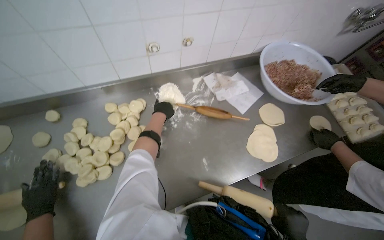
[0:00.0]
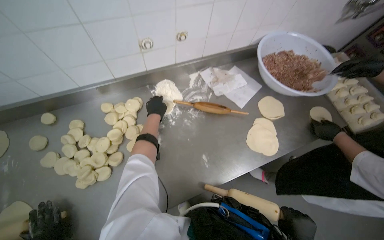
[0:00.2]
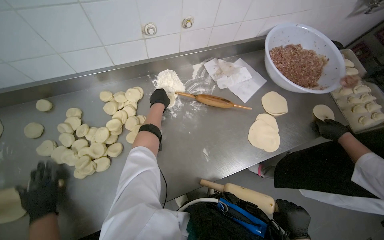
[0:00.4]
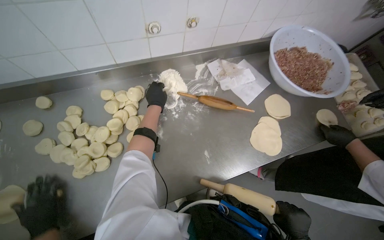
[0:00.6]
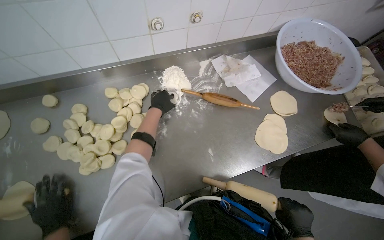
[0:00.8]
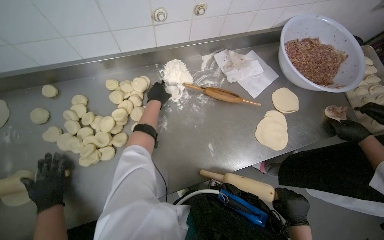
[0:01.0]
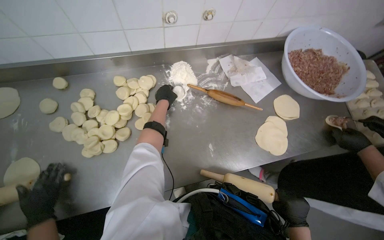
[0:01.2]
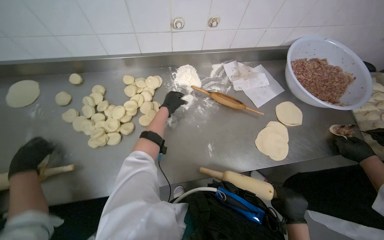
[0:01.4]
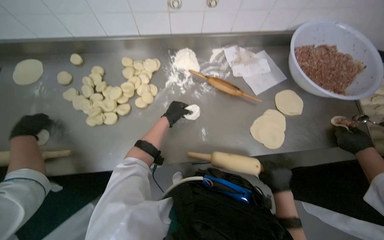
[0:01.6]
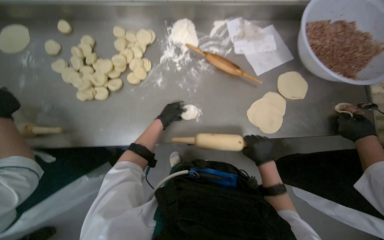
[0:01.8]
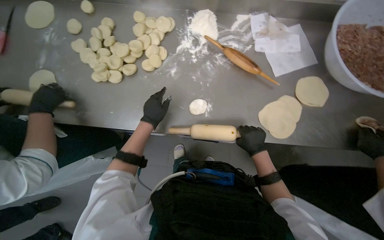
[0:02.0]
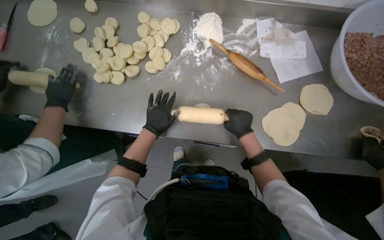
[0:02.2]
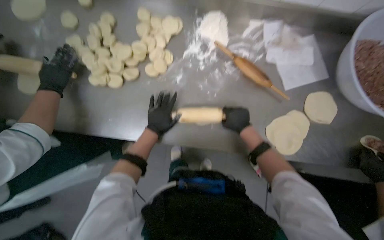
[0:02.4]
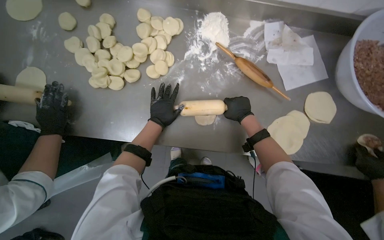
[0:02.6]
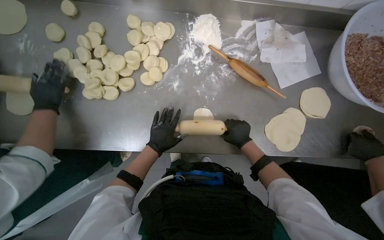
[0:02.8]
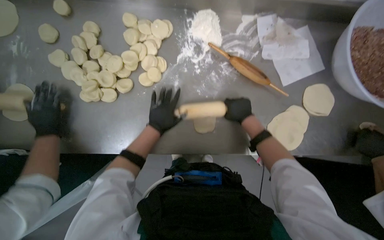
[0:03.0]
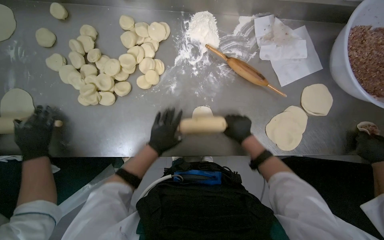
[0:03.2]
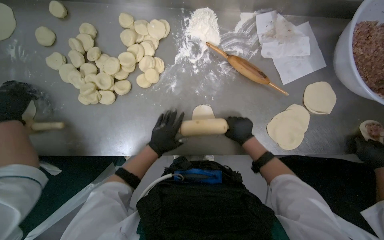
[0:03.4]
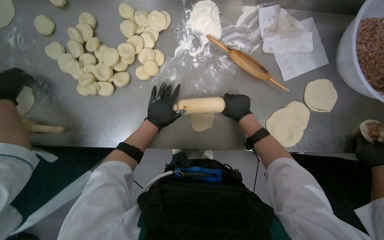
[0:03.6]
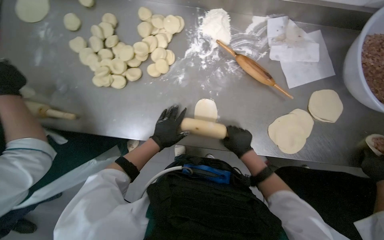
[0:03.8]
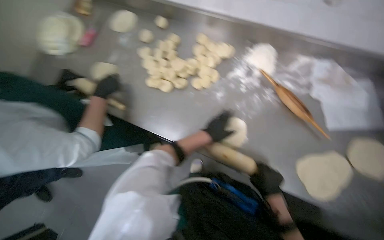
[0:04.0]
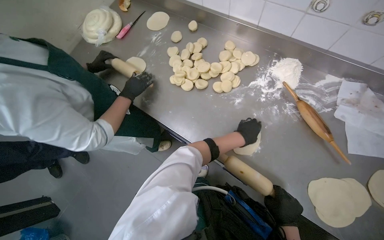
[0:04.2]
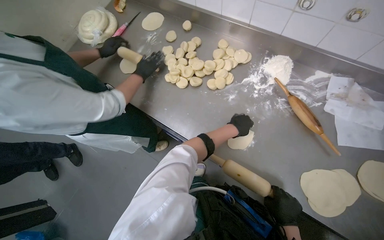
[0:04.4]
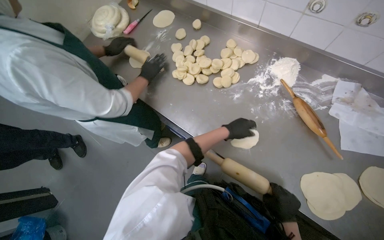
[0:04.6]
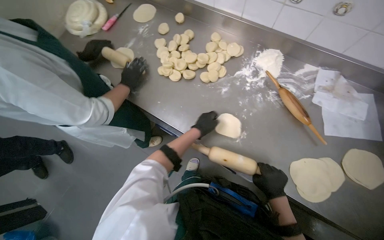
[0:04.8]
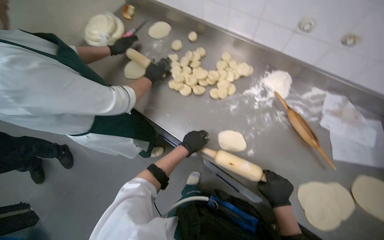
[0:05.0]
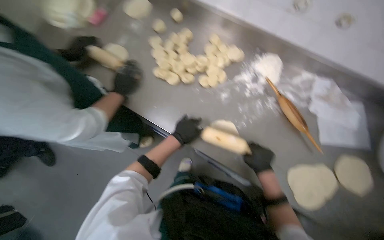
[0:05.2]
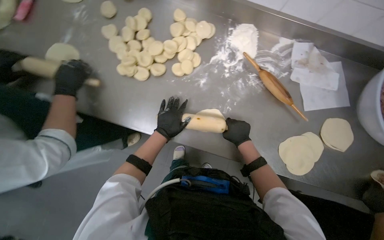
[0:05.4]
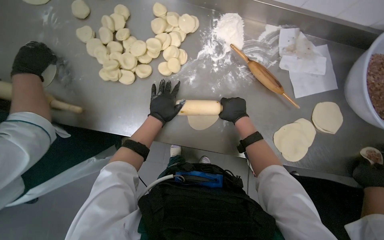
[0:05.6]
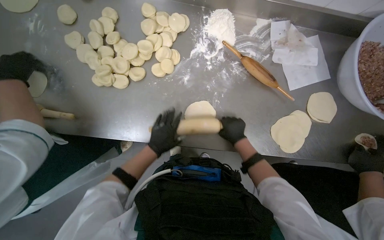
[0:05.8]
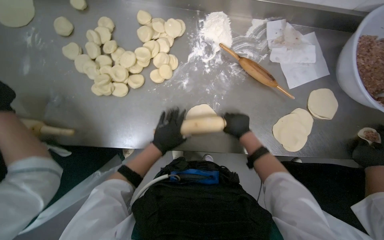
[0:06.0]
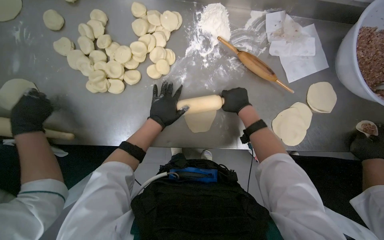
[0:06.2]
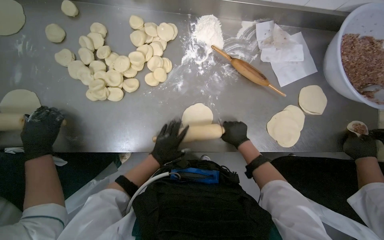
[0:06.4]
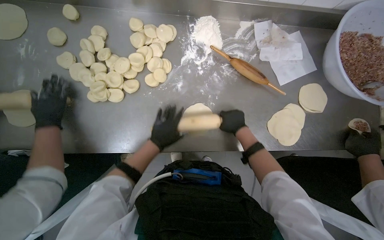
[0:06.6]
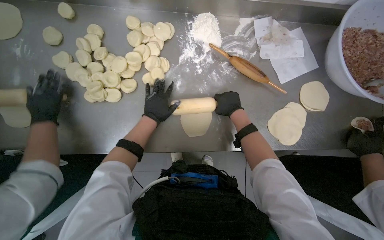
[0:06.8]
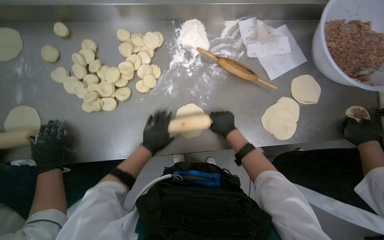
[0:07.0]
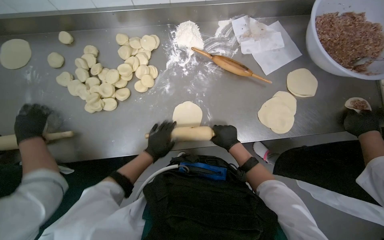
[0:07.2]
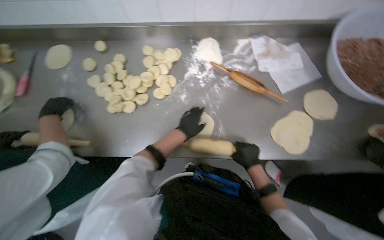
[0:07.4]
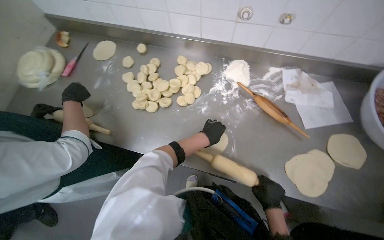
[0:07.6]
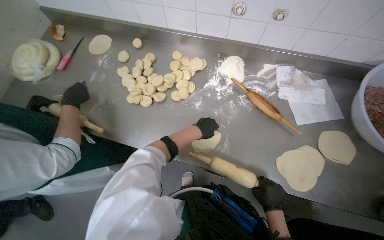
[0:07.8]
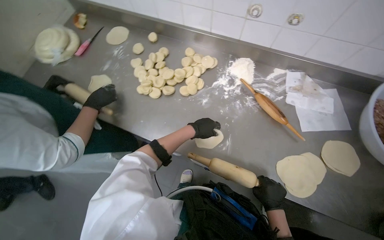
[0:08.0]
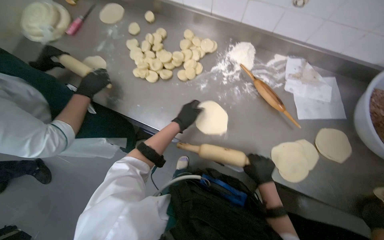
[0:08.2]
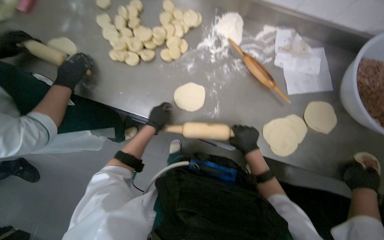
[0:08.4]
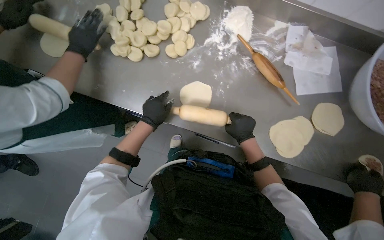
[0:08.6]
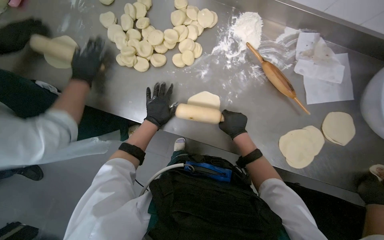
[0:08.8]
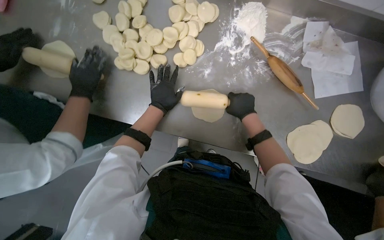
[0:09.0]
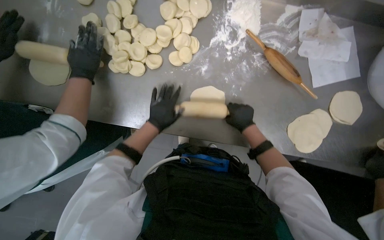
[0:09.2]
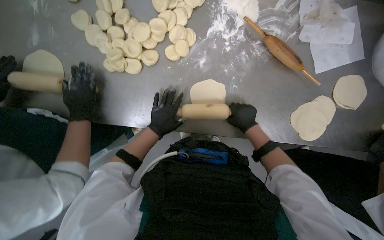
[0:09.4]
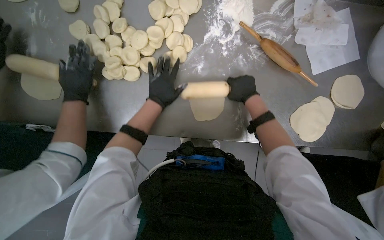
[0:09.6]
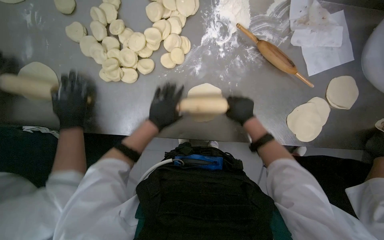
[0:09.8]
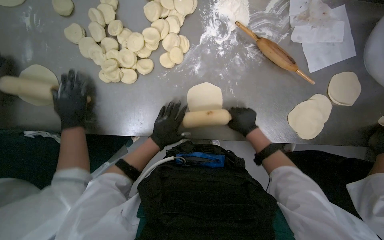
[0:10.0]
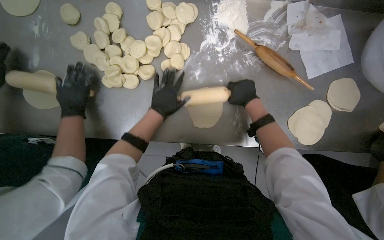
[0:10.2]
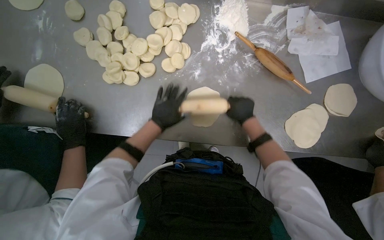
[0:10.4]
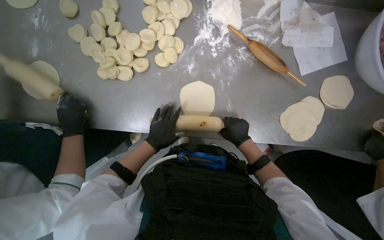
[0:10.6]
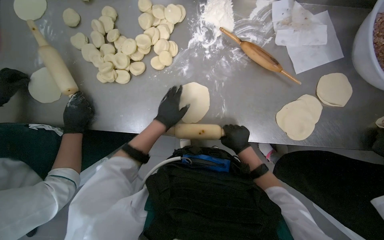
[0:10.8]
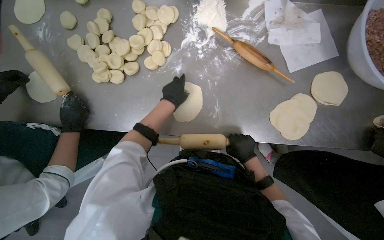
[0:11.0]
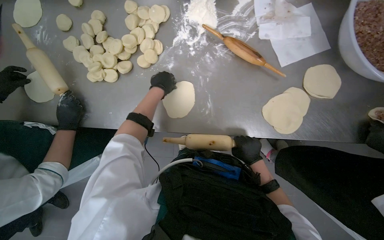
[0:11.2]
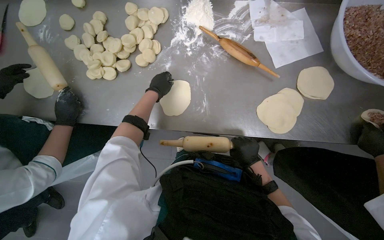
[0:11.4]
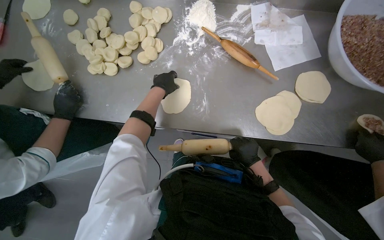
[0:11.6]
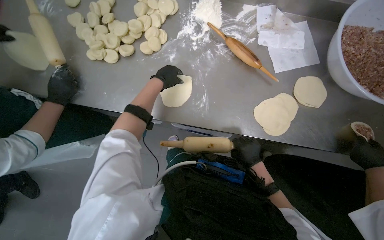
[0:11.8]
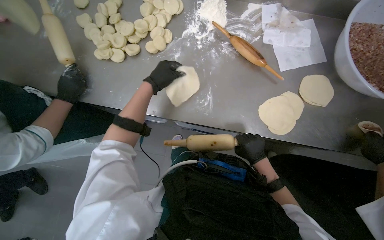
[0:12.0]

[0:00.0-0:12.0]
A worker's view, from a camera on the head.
Job: preparing food.
The whole recording: Rolling dough circles. The worker uses a rolling pin to flatten small dough circles on the metal table.
0:01.6 to 0:03.0: The view tilts about 15 degrees downward. The right hand moves up and down the picture over roughly 25 cm, changing direction 2 times, while the left hand is displaced down the picture by some 10 cm.
0:03.0 to 0:04.4: The wearer looks approximately 35 degrees further to the left. The view tilts about 15 degrees upward.
0:04.4 to 0:06.0: The head rotates some 30 degrees to the right. The view tilts approximately 15 degrees downward.
0:06.0 to 0:07.6: The wearer looks approximately 20 degrees further to the left.
0:07.6 to 0:09.0: The wearer looks some 20 degrees further downward. The right hand goes about 20 cm up the picture. The left hand goes roughly 20 cm to the left.
0:09.0 to 0:10.4: The left hand moves up and down the picture over some 15 cm, changing direction 3 times.
0:10.4 to 0:12.0: The right hand goes some 25 cm down the picture and nearer to the camera.

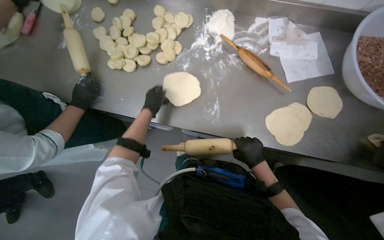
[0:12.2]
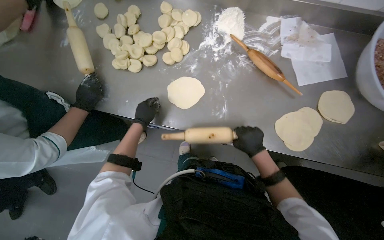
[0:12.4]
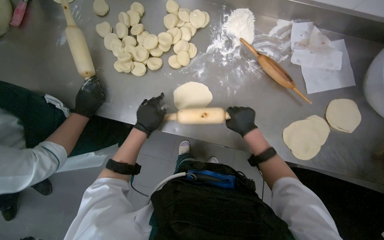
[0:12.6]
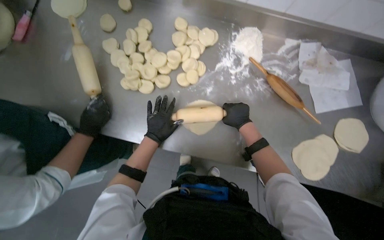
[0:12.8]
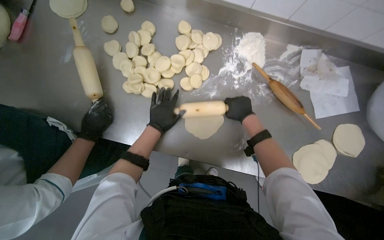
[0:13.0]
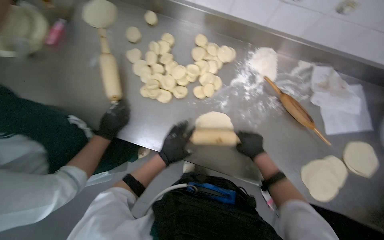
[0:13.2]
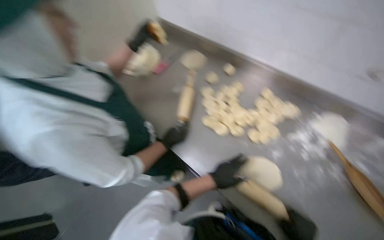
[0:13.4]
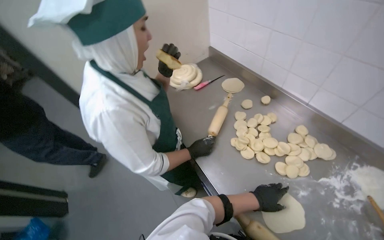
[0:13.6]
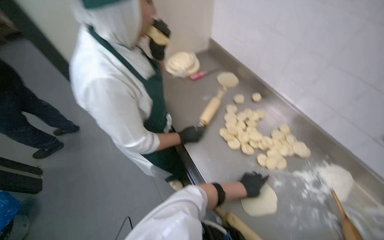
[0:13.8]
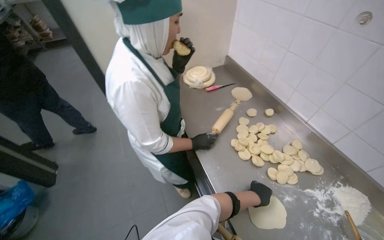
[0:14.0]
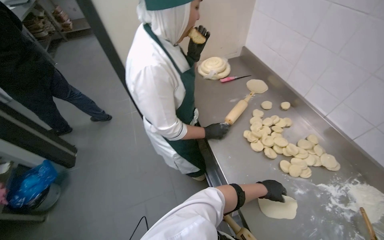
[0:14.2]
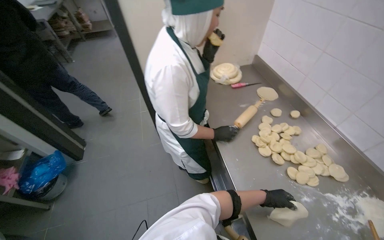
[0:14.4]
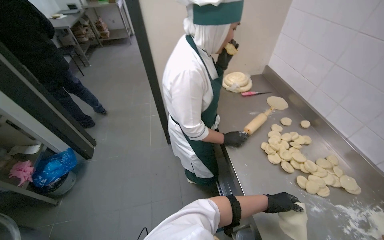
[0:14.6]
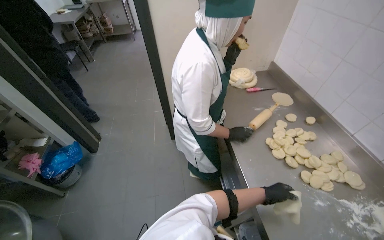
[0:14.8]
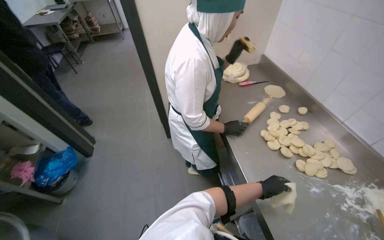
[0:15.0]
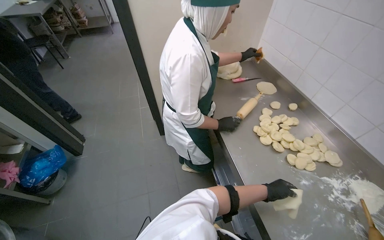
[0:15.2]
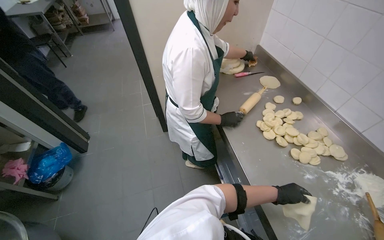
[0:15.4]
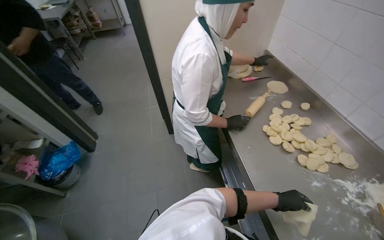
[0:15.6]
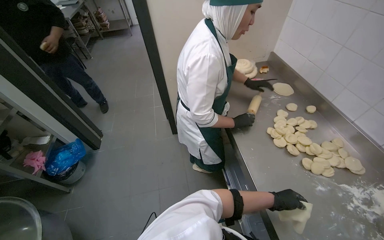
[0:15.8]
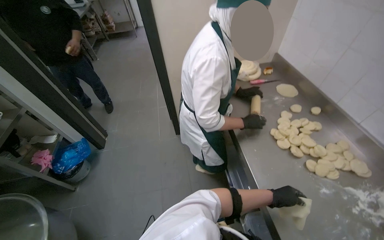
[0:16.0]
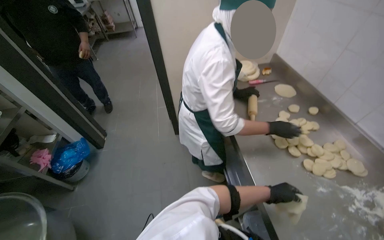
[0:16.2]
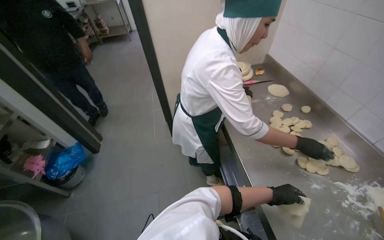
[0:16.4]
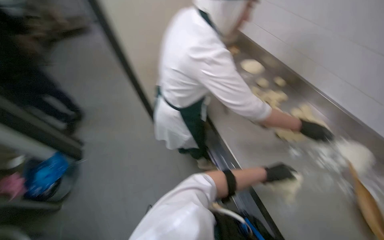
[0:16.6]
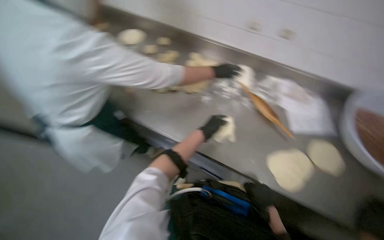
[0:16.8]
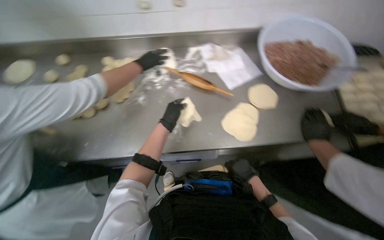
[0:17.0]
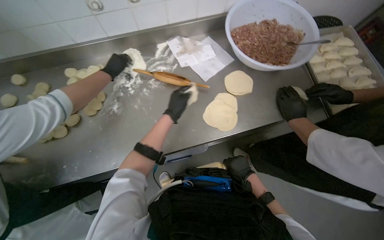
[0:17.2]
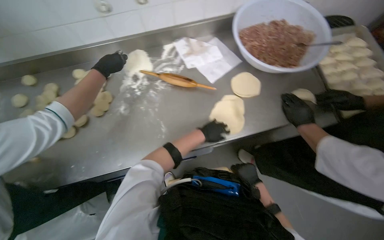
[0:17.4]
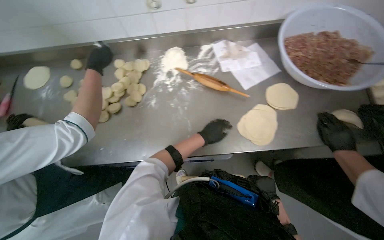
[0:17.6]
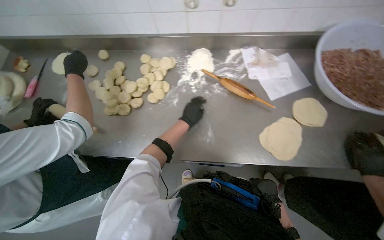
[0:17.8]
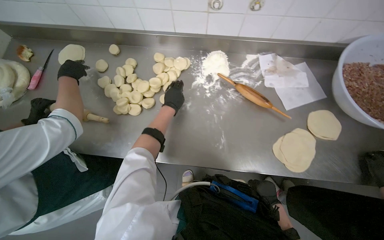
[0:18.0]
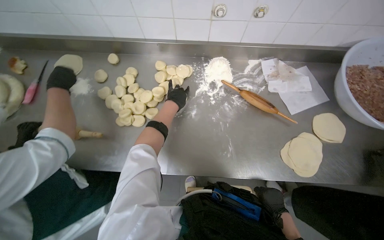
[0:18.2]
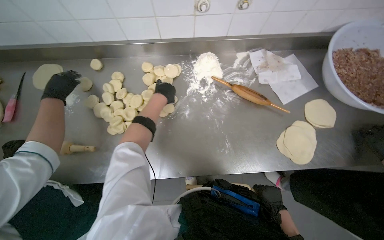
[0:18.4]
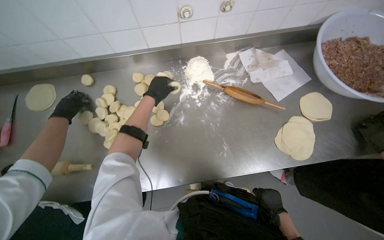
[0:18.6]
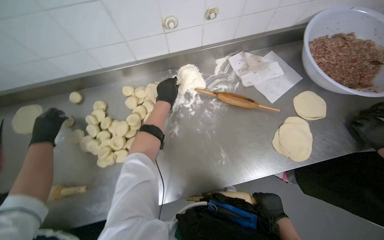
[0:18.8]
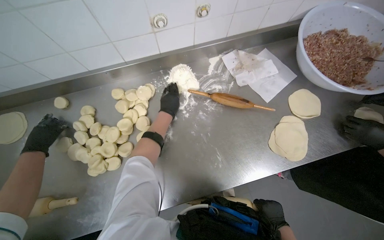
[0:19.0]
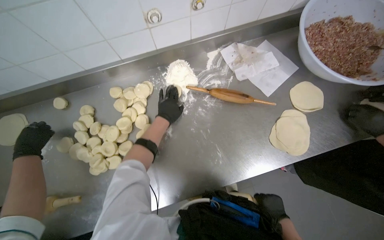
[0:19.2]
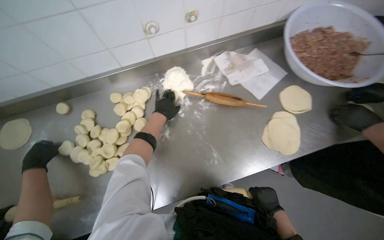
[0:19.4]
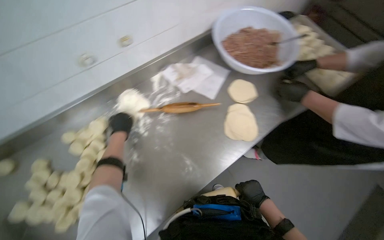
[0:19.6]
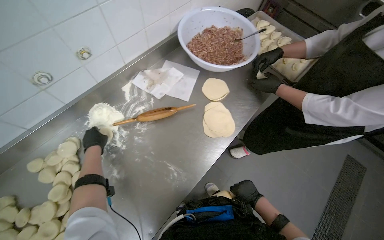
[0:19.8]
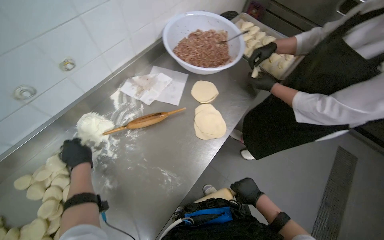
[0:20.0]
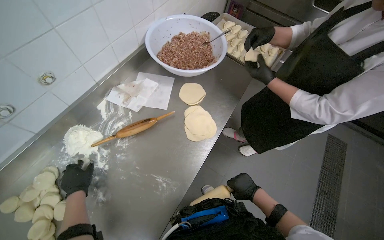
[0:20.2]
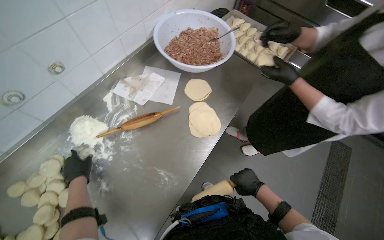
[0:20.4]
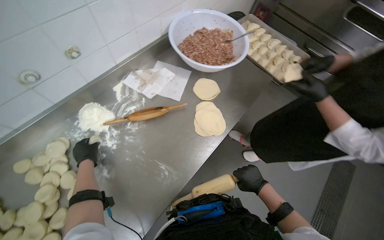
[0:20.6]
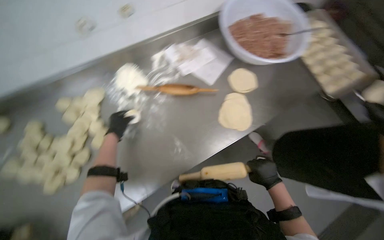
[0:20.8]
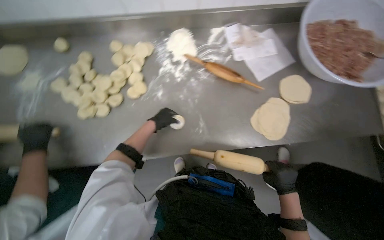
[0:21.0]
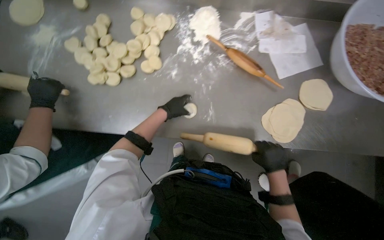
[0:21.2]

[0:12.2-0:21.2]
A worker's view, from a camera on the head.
Job: preparing food.
The whole recording: Rolling dough circles. The worker uses a rolling pin to flatten small dough circles on the metal table.
0:12.2 to 0:13.8: The head rotates some 50 degrees to the left. The view tilts some 20 degrees upward.
0:16.6 to 0:18.2: The wearer looks about 35 degrees further to the right.
0:18.2 to 0:19.8: The wearer's head swings some 50 degrees to the right.
0:19.8 to 0:21.2: The wearer looks some 50 degrees further to the left. The camera pitches downward, by approximately 15 degrees.
